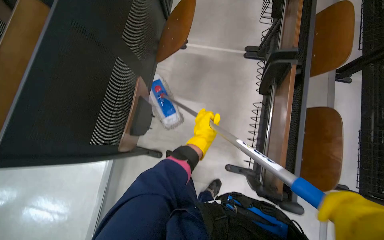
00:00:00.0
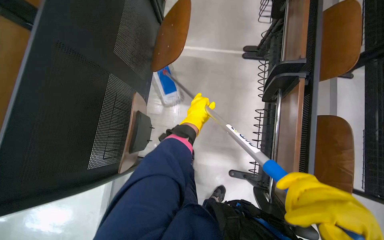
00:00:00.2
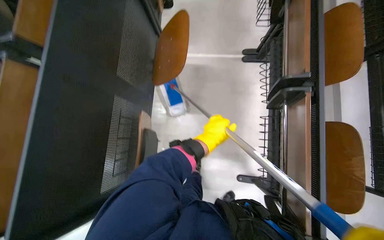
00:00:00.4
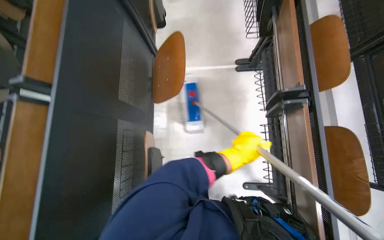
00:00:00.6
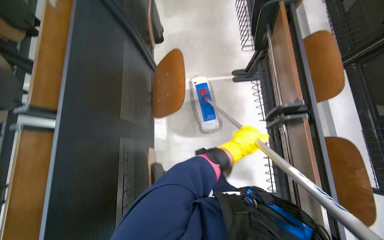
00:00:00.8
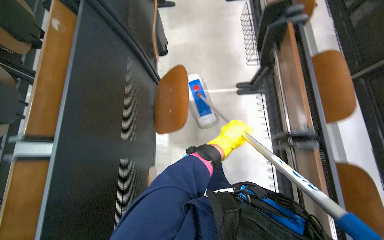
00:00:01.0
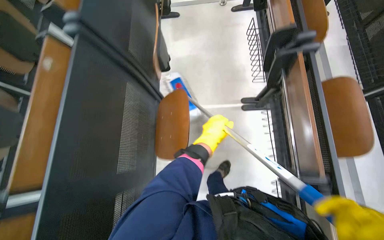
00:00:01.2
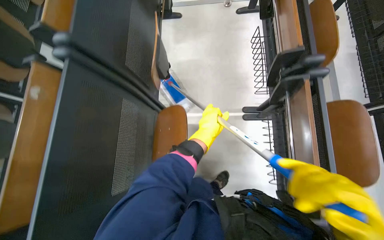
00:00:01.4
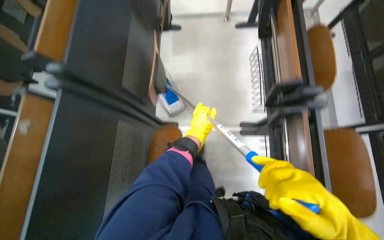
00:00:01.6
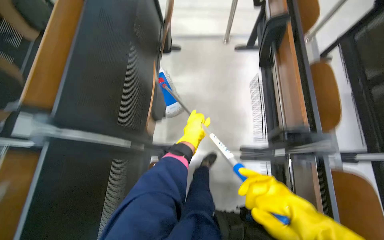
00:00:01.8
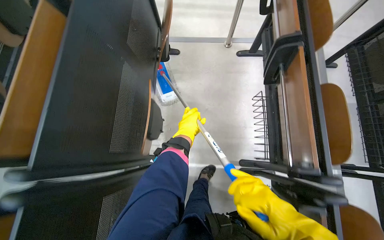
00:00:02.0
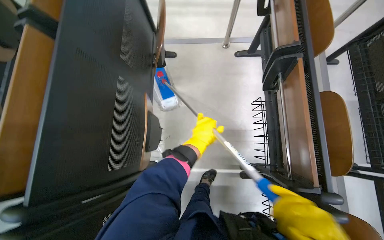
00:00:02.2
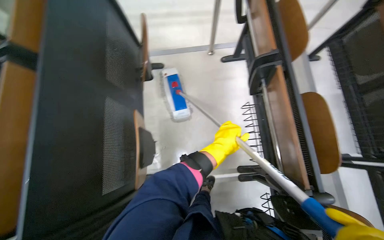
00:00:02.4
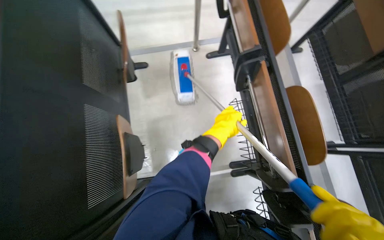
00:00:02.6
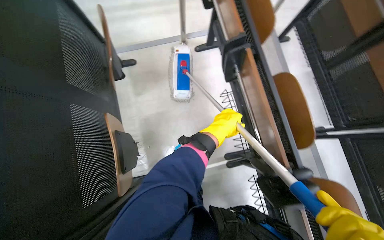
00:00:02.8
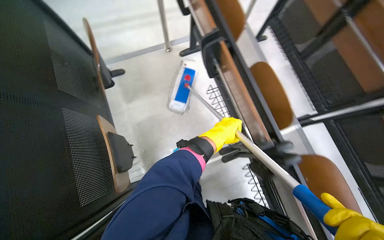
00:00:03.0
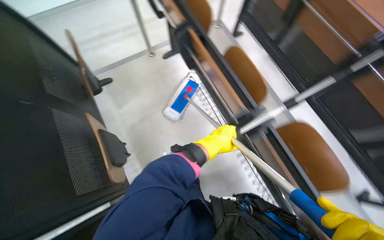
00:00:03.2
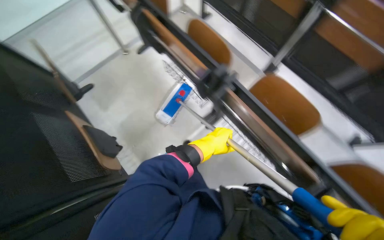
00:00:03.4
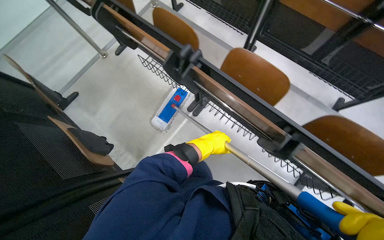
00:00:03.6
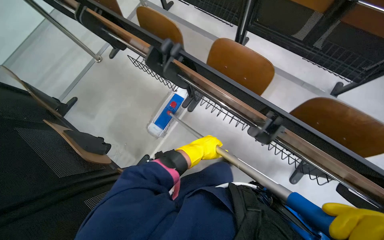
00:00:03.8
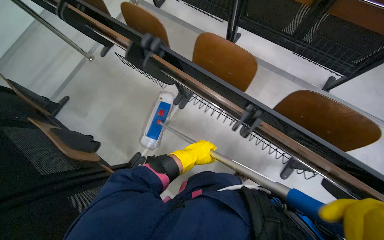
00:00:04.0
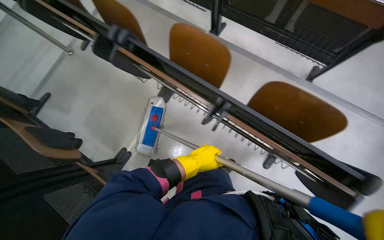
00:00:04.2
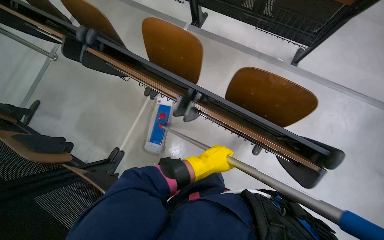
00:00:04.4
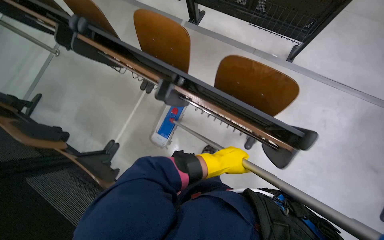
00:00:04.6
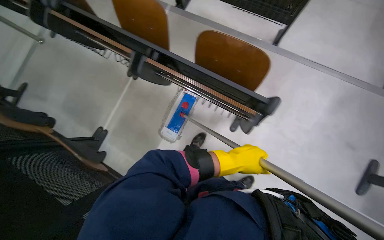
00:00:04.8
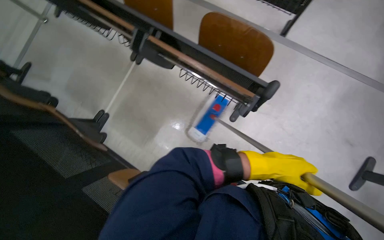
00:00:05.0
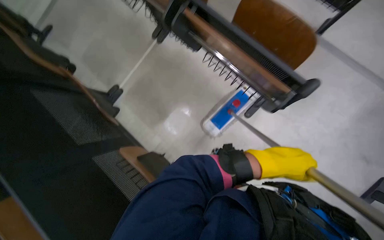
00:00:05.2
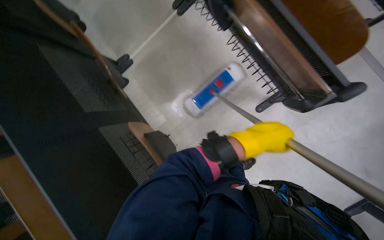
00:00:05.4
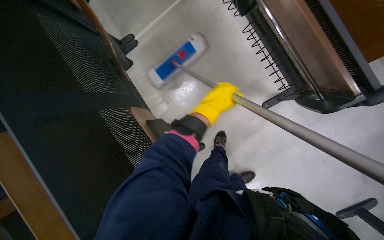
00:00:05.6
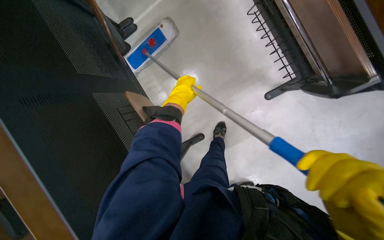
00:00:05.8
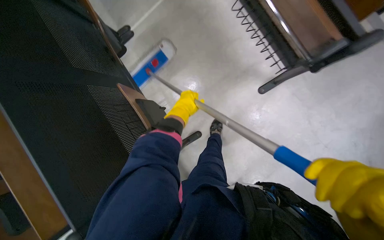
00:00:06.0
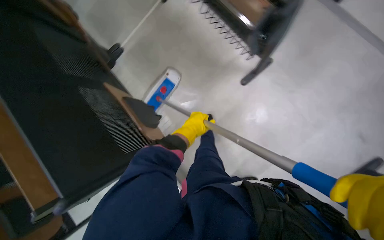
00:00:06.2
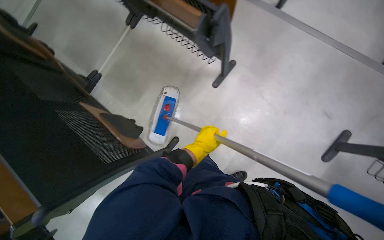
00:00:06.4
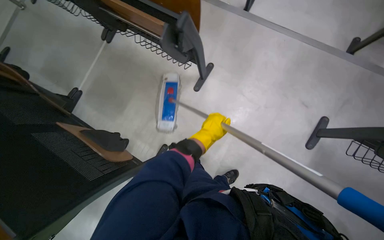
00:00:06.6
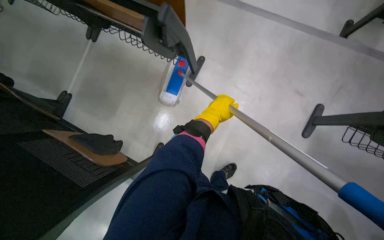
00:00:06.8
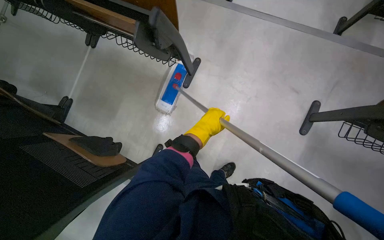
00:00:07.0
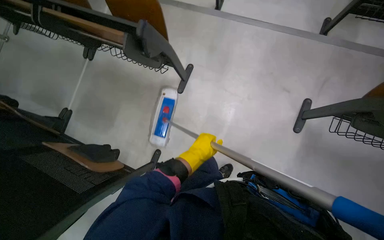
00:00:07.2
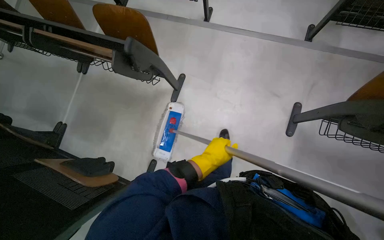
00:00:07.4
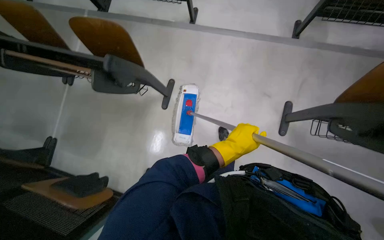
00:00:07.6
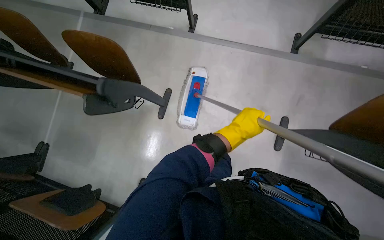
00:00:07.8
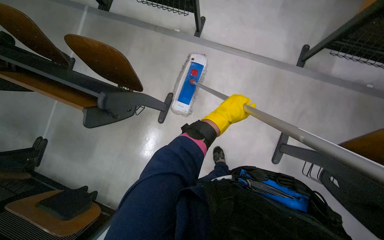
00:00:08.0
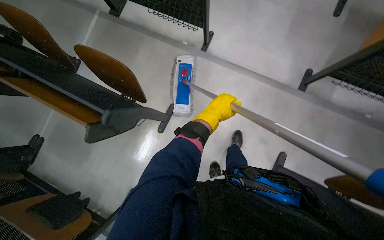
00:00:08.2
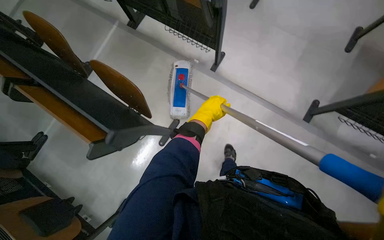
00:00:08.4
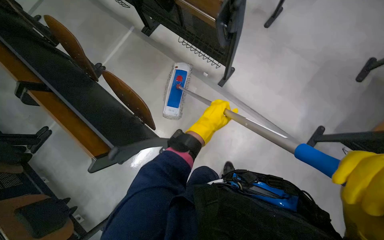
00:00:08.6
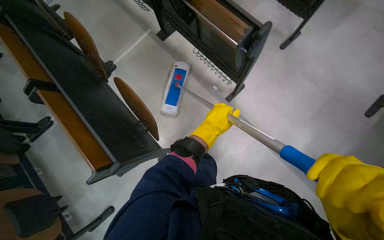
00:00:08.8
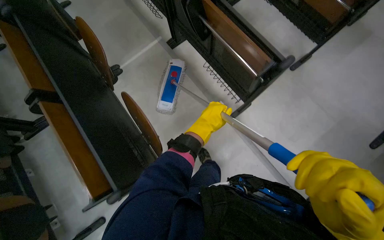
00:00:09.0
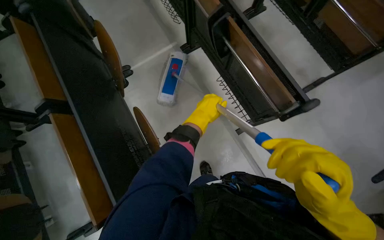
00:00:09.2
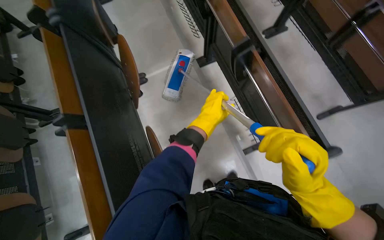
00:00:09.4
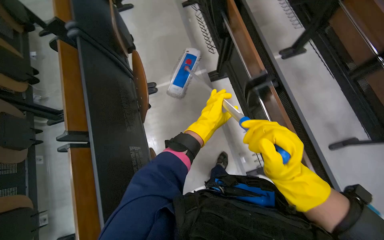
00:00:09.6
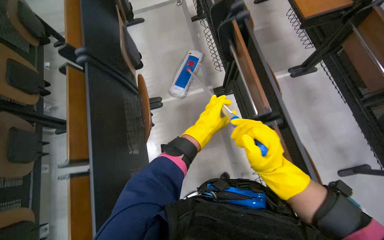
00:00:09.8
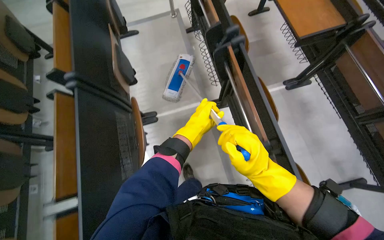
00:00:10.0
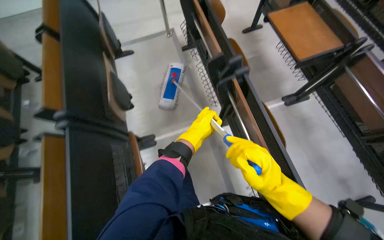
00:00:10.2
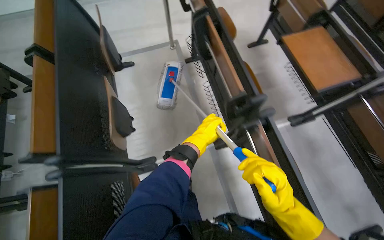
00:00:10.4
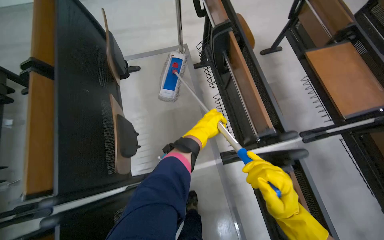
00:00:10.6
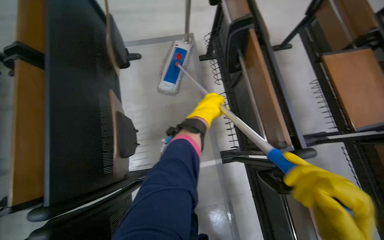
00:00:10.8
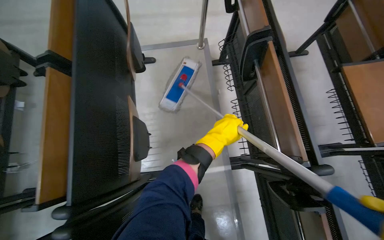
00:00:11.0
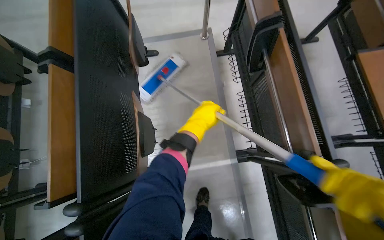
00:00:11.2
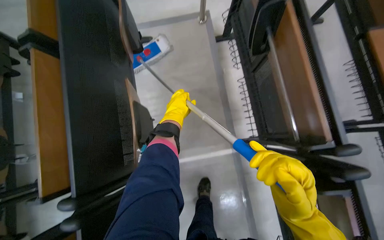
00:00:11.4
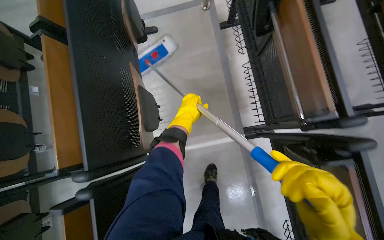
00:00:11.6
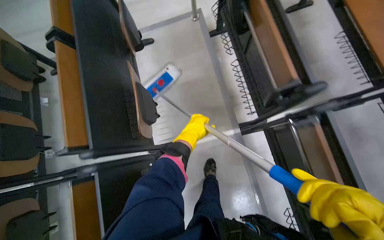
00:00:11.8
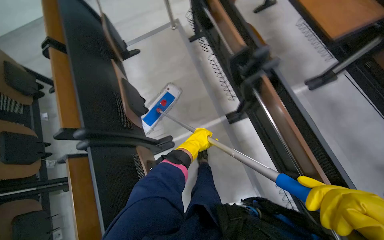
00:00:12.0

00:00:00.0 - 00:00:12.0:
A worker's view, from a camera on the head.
Job: mopping floor.
The whole recording: Mopping lecture hall floor. The worker mops the floor in the lecture hall between the rows of desks.
00:00:00.0 - 00:00:01.6: The head travels about 70 cm.
00:00:01.6 - 00:00:03.0: The head rotates about 25 degrees to the right. The left hand shifts approximately 15 cm to the right.
00:00:03.0 - 00:00:04.4: The camera is carried some 80 cm. The scene rotates counterclockwise by approximately 45 degrees.
00:00:04.4 - 00:00:06.0: The camera is carried approximately 40 cm. The view tips downward by approximately 15 degrees. The scene turns about 25 degrees clockwise in the picture.
00:00:06.0 - 00:00:07.6: The head travels approximately 70 cm. The wearer looks about 20 degrees further upward. The scene rotates counterclockwise by some 40 degrees.
00:00:07.6 - 00:00:09.0: The wearer moves approximately 70 cm. The scene rotates clockwise by some 40 degrees.
00:00:09.0 - 00:00:10.4: The wearer moves some 1 m.

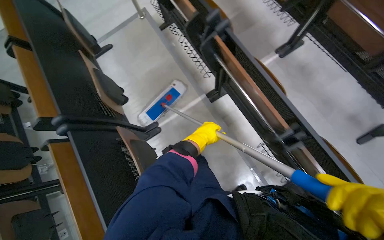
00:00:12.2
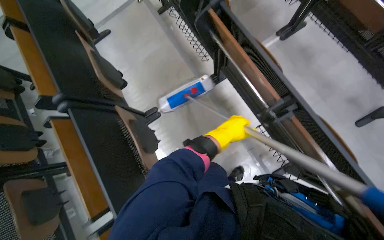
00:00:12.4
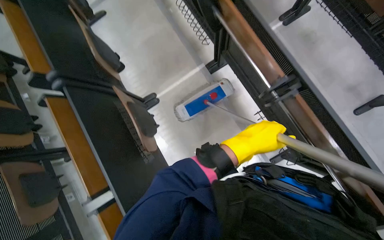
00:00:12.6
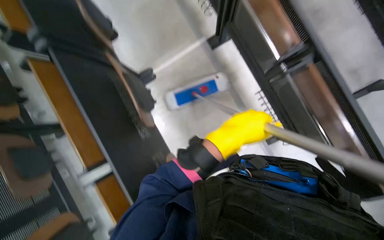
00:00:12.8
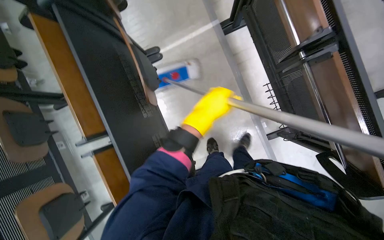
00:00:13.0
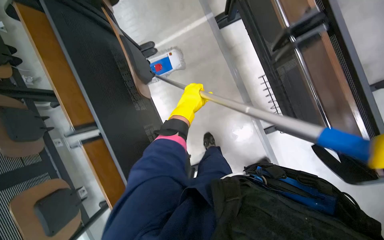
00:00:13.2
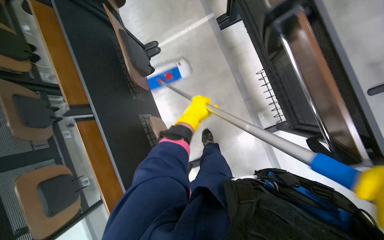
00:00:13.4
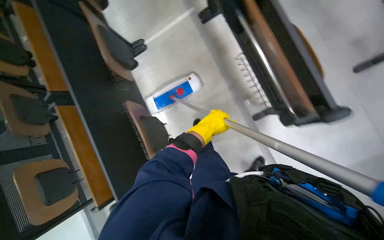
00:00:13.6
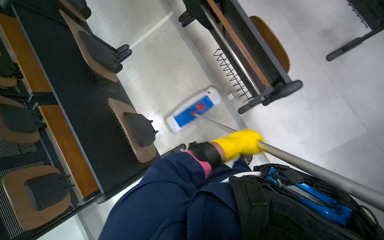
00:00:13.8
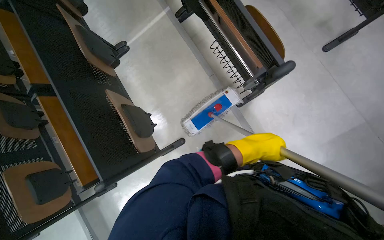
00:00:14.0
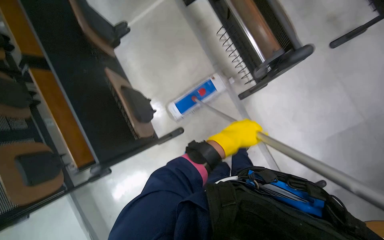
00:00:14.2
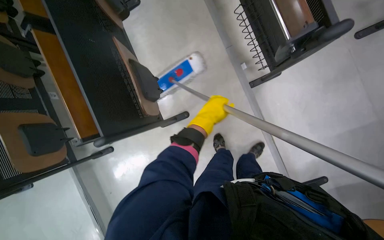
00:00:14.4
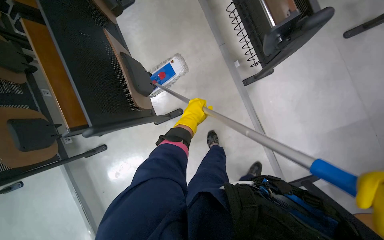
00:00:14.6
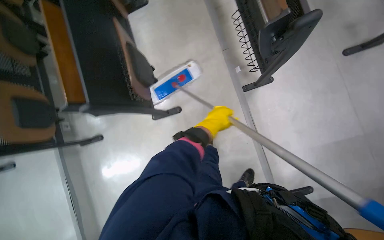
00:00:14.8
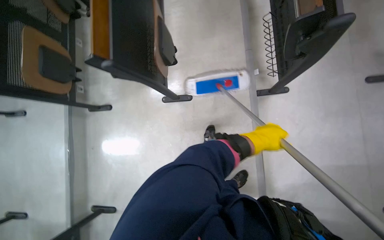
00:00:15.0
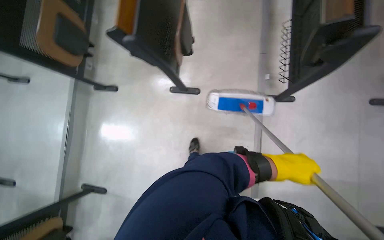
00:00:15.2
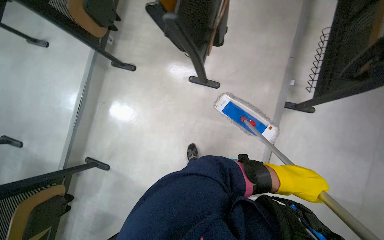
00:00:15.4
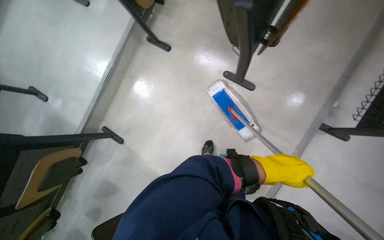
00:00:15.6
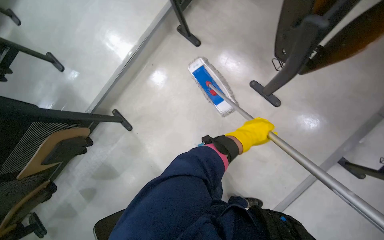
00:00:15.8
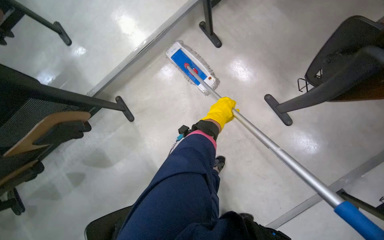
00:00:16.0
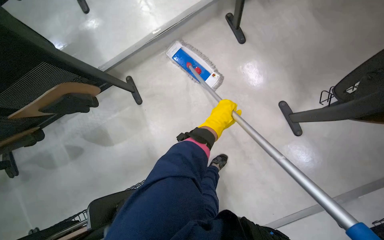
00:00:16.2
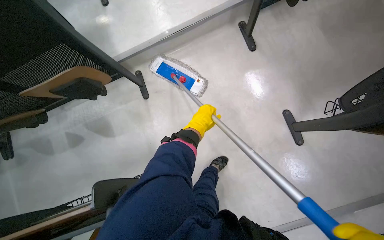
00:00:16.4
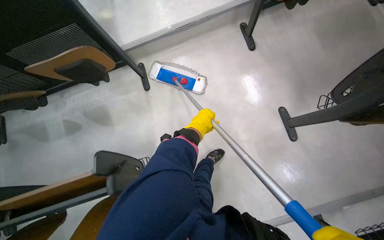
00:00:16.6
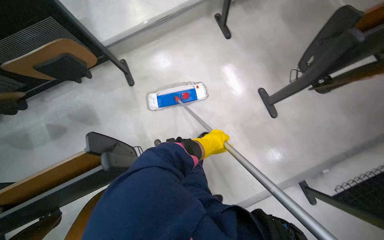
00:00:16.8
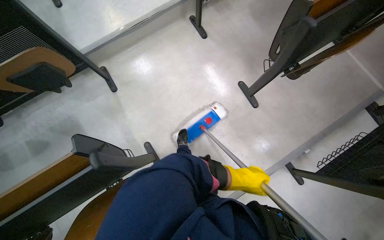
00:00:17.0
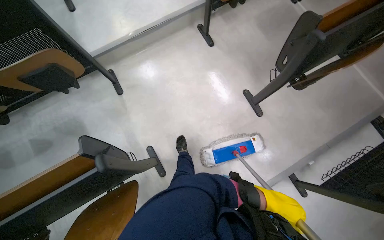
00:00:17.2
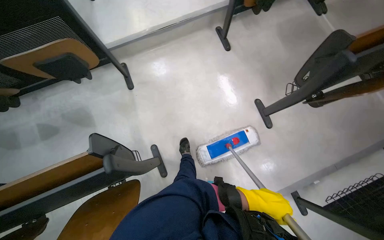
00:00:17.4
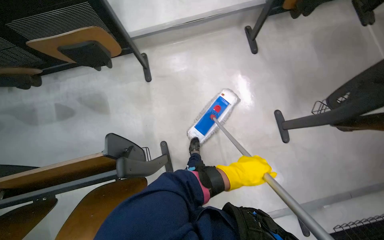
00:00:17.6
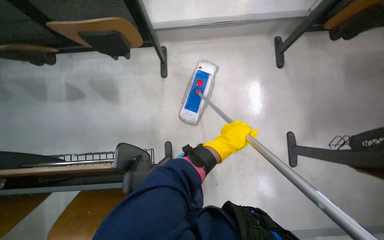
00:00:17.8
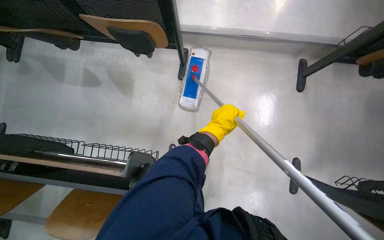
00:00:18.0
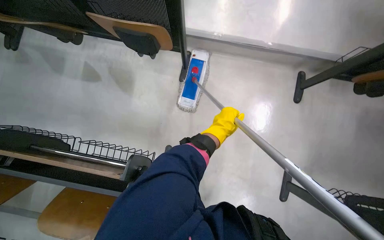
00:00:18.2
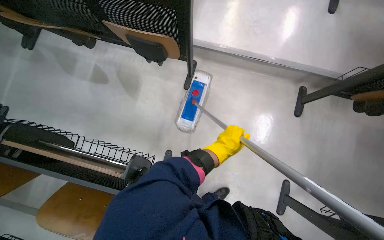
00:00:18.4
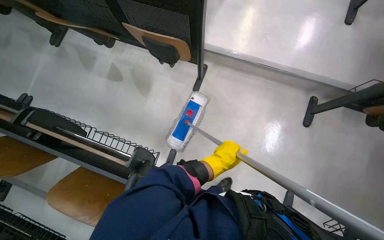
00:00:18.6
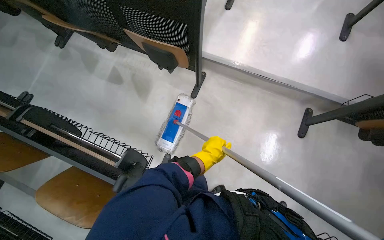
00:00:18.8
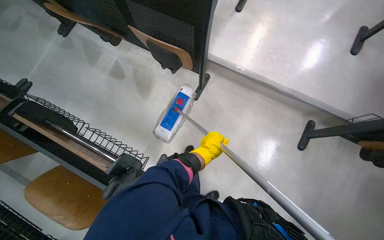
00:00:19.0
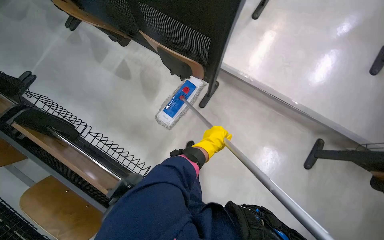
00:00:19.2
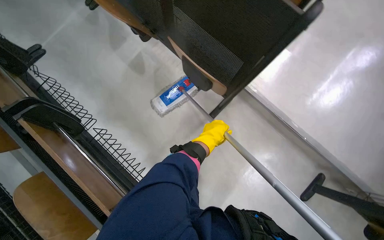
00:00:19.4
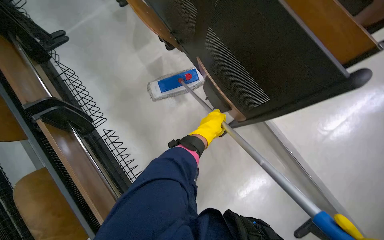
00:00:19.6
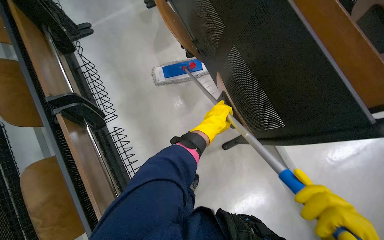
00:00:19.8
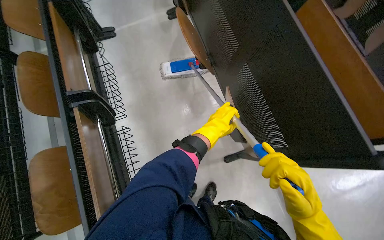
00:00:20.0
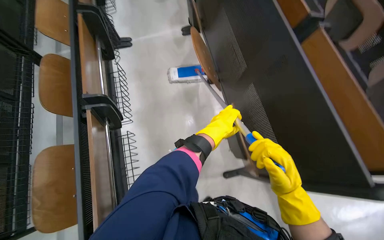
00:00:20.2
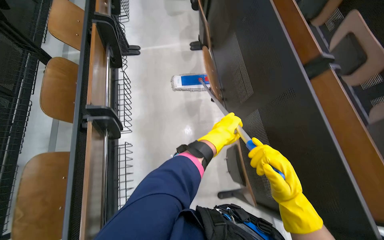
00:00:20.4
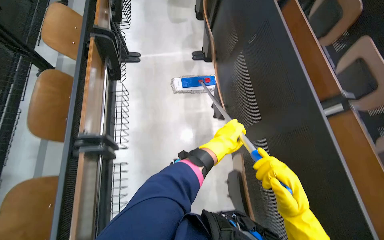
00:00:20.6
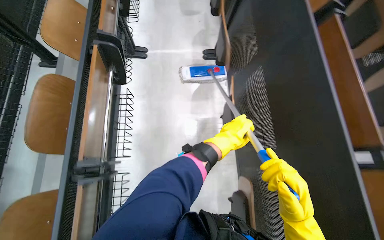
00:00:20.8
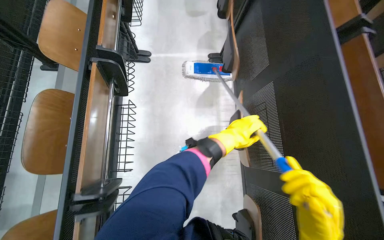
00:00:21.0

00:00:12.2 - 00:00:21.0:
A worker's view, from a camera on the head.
Job: mopping floor.
The whole recording: Mopping lecture hall floor. The worker mops the floor in the lecture hall between the rows of desks.
00:00:12.2 - 00:00:13.6: The wearer moves roughly 50 cm.
00:00:13.6 - 00:00:15.2: The camera is carried approximately 50 cm. The scene turns roughly 30 degrees clockwise in the picture.
00:00:15.2 - 00:00:16.6: The wearer moves about 50 cm. The scene turns about 65 degrees clockwise in the picture.
00:00:16.6 - 00:00:18.0: The scene rotates clockwise by some 25 degrees.
00:00:18.0 - 00:00:19.6: The wearer moves approximately 40 cm. The scene rotates clockwise by approximately 45 degrees.
00:00:19.6 - 00:00:21.0: The camera is carried about 50 cm. The scene turns some 35 degrees clockwise in the picture.
